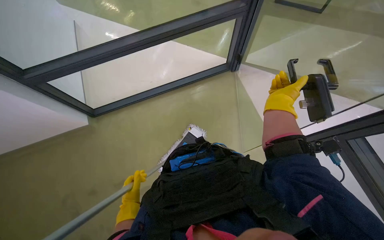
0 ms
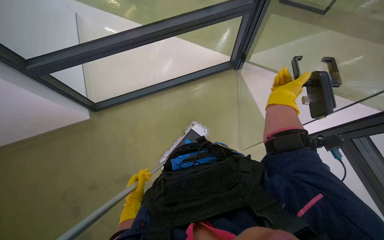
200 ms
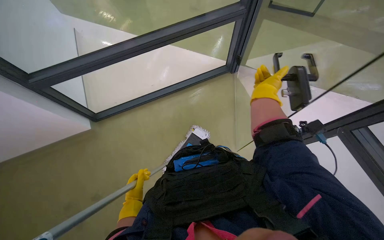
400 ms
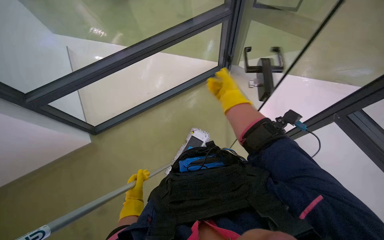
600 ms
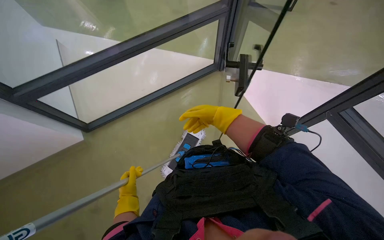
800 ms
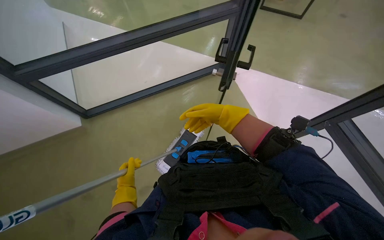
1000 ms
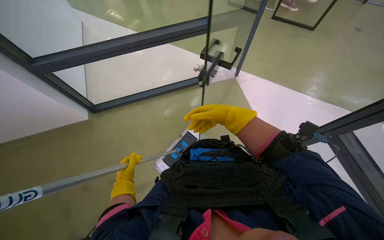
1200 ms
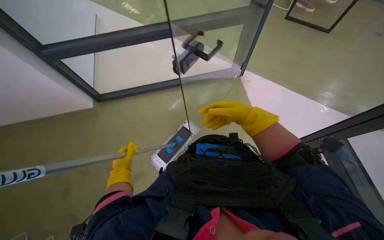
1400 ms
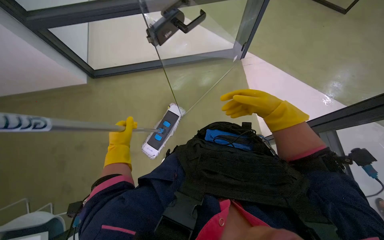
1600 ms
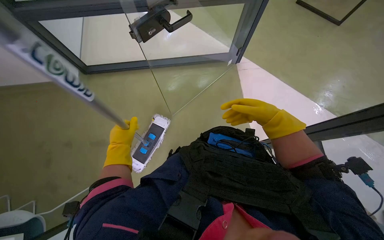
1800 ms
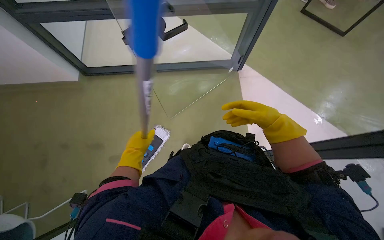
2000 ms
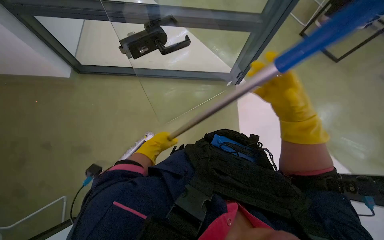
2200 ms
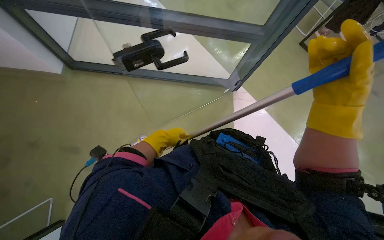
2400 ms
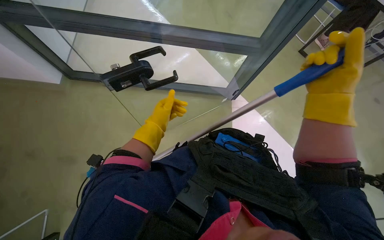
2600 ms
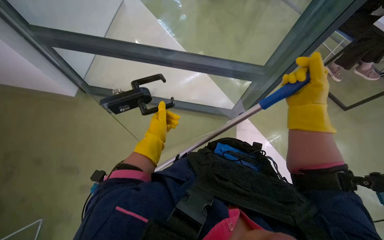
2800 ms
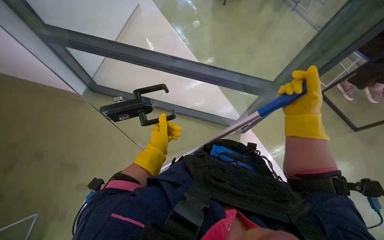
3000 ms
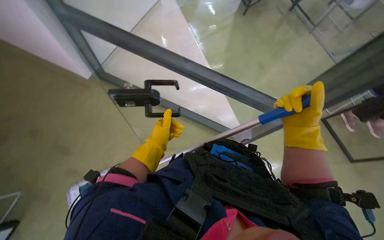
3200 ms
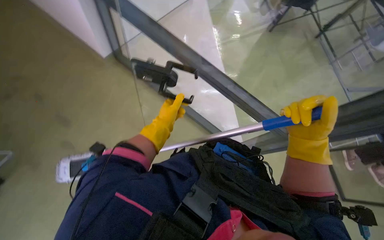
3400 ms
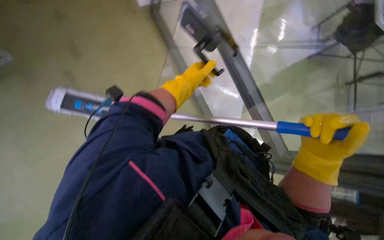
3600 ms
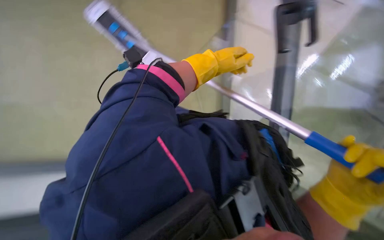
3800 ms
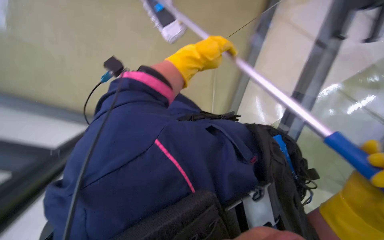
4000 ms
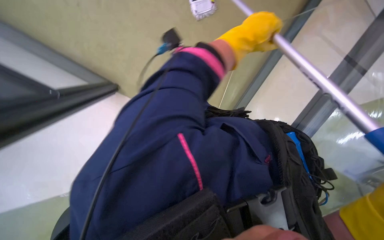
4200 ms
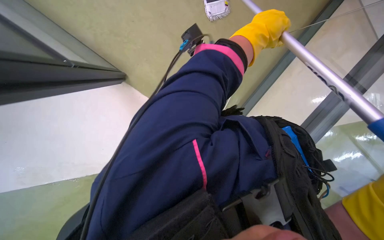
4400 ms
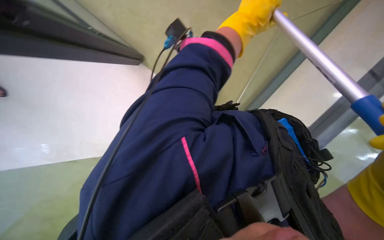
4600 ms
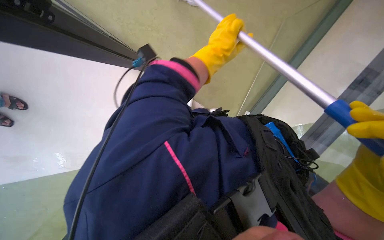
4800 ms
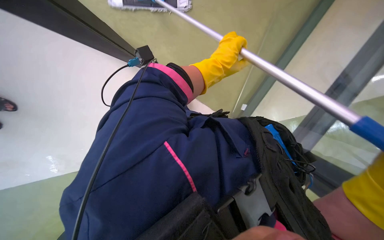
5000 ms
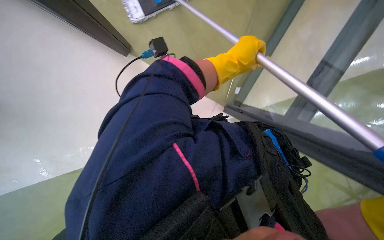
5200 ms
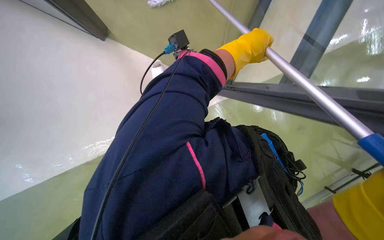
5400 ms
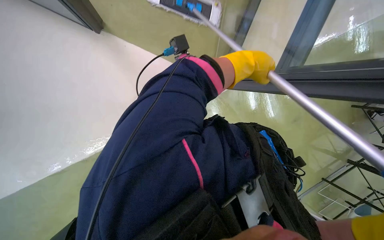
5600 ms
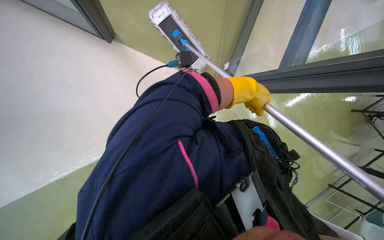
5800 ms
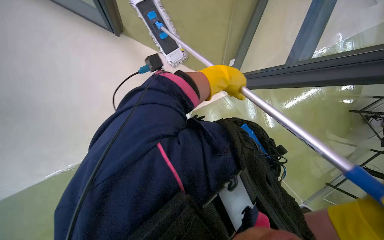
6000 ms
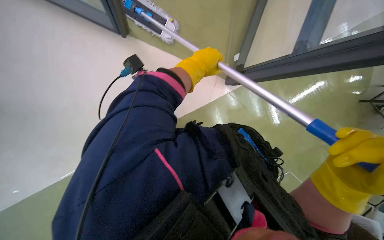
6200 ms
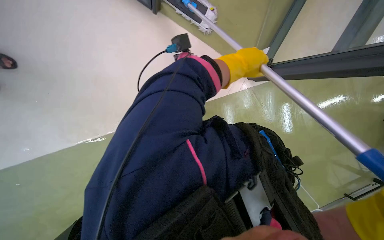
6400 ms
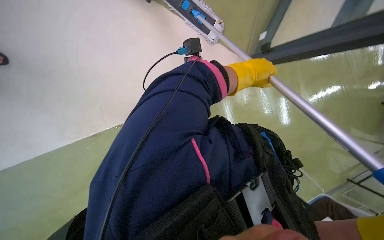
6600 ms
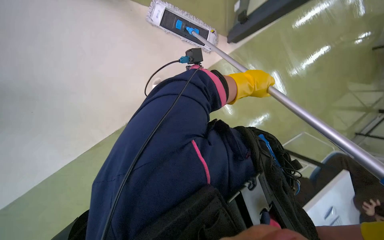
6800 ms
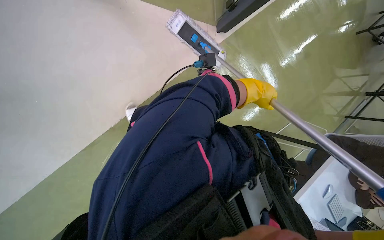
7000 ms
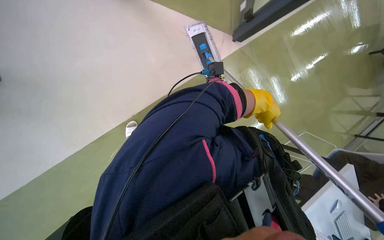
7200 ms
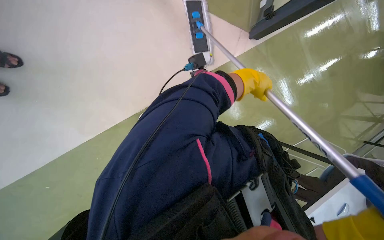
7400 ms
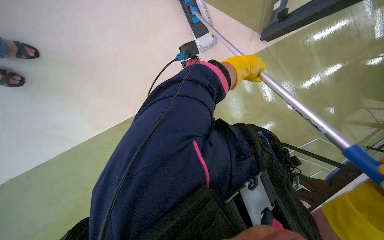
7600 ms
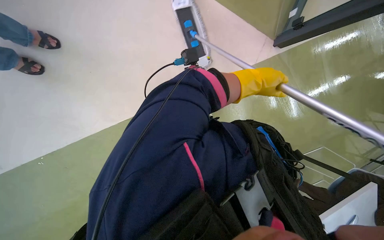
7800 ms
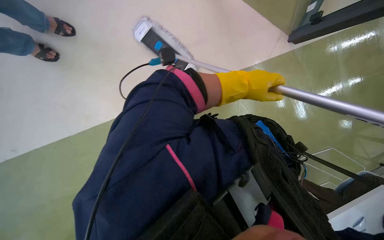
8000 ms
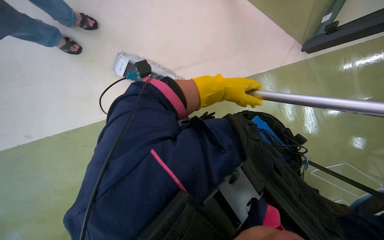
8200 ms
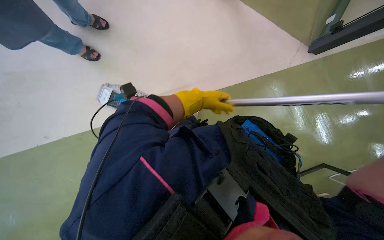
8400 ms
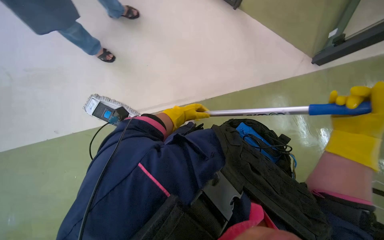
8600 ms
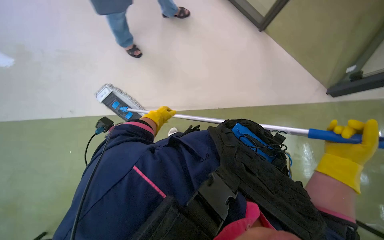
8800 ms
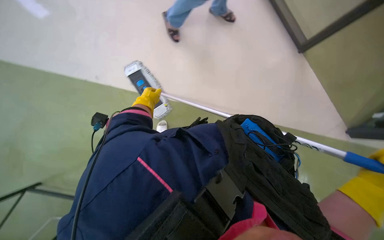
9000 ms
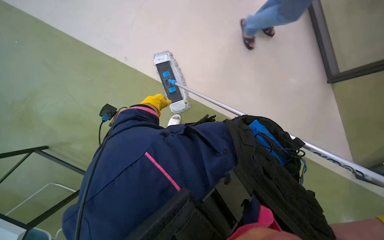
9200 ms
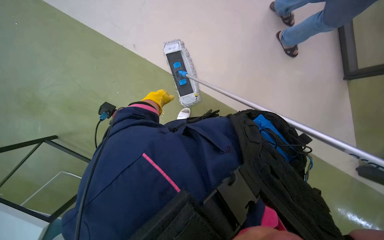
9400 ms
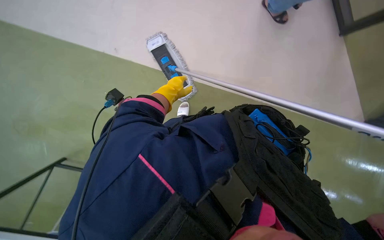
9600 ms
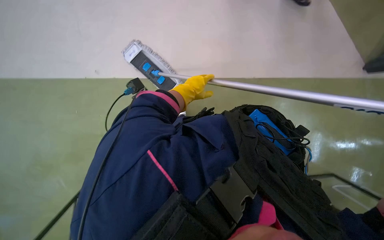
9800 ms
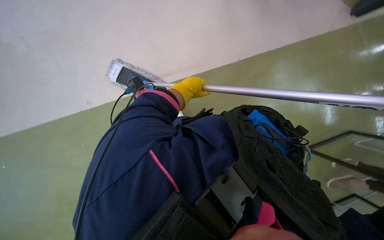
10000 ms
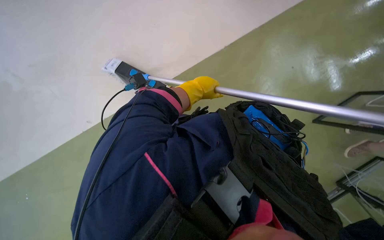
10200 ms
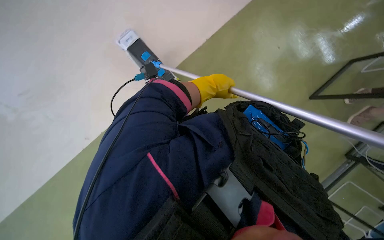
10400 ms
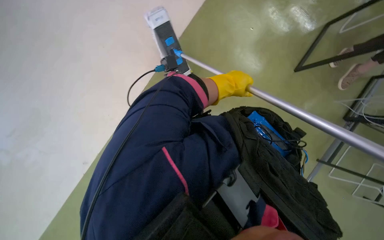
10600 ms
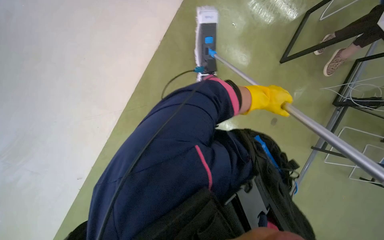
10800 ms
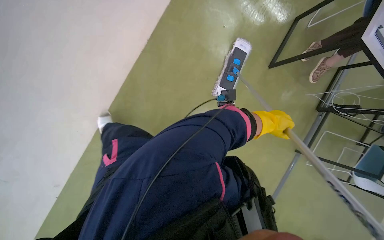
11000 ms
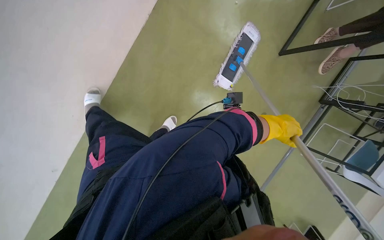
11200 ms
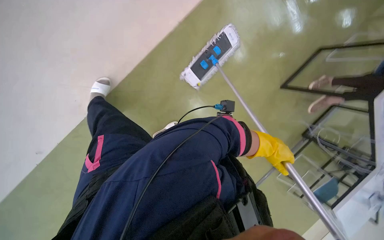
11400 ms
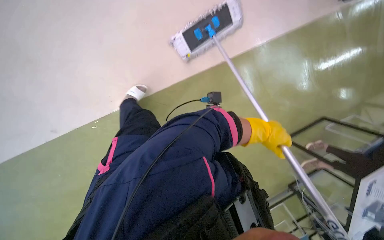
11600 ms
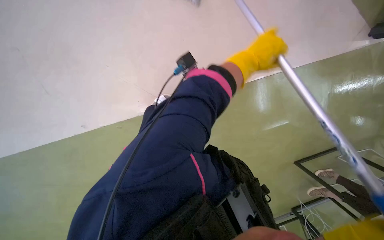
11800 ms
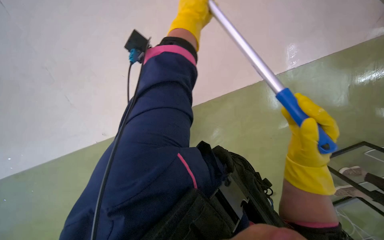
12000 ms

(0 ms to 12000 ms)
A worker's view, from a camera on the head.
Job: mopping floor.
The whole recording: Mopping office floor. The worker mops the office floor with a flat mop, periodically wringing it in a bucket.
1600 ms - 3000 ms: The wearer looks roughly 15 degrees further upward. The right hand moves roughly 10 cm nearer to the camera and comes back, while the left hand travels to the right by some 10 cm.
3000 ms - 4400 ms: The scene rotates clockwise by about 35 degrees.
4400 ms - 6000 ms: The left hand heads down the picture, covering approximately 10 cm.
6000 ms - 7600 ms: The head turns to the left by approximately 35 degrees.
7600 ms - 9000 ms: The wearer moves approximately 40 cm. The wearer looks approximately 45 degrees further to the left. The view tips upward by some 15 degrees.
9000 ms - 10400 ms: The left hand heads to the right and nearer to the camera, covering roughly 30 cm.

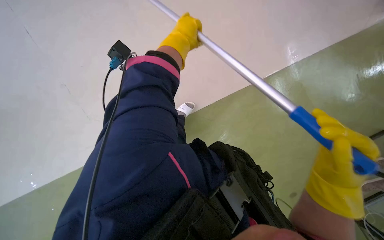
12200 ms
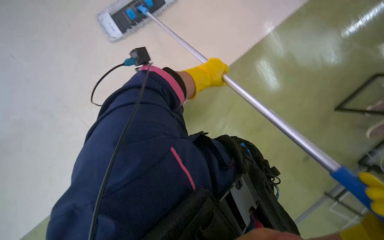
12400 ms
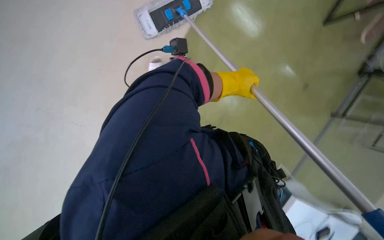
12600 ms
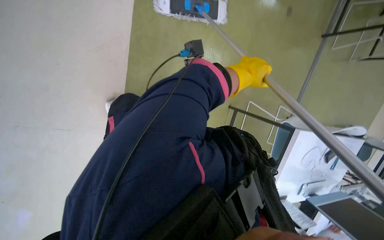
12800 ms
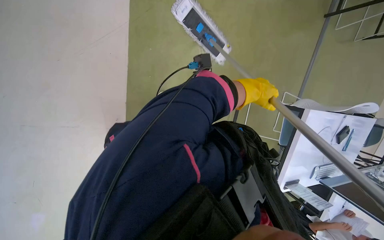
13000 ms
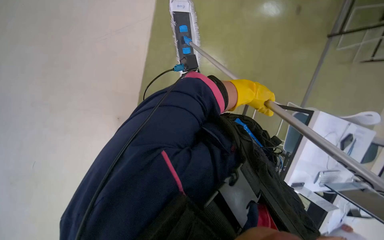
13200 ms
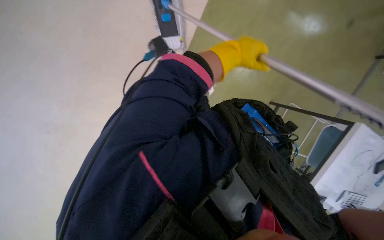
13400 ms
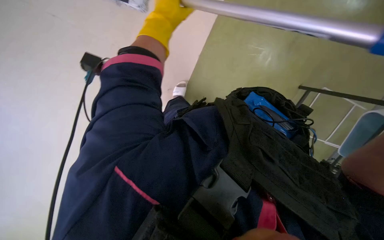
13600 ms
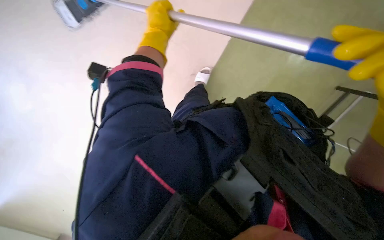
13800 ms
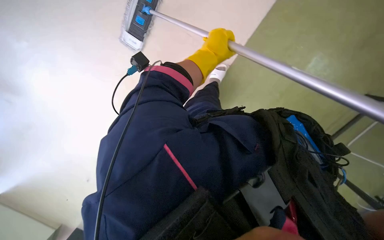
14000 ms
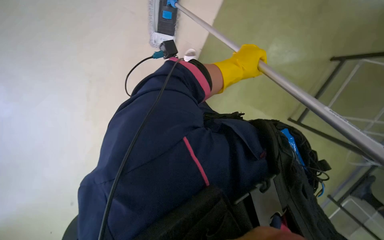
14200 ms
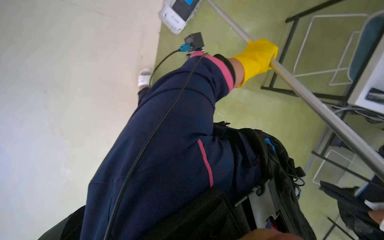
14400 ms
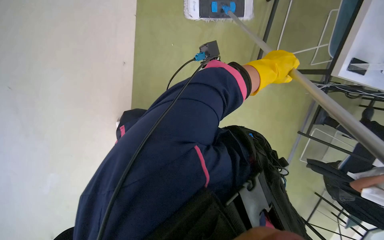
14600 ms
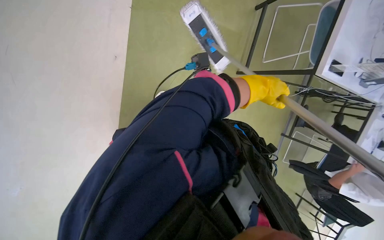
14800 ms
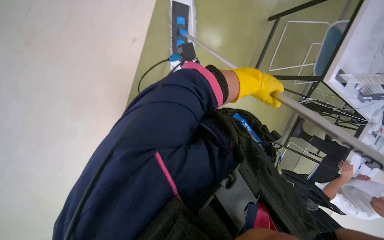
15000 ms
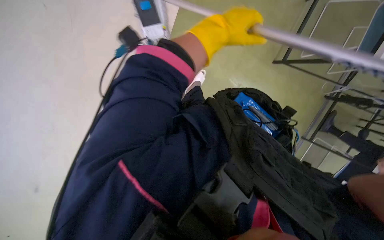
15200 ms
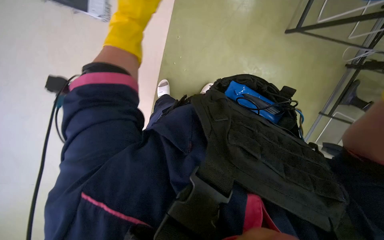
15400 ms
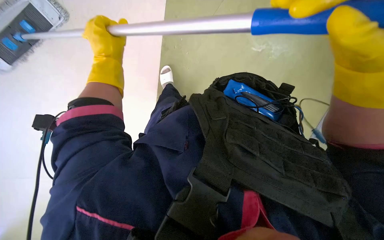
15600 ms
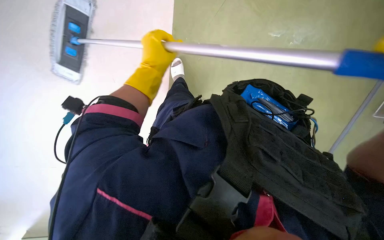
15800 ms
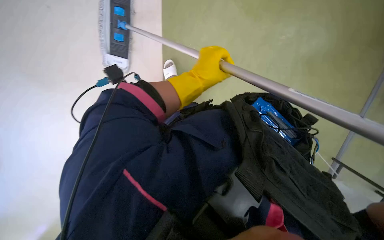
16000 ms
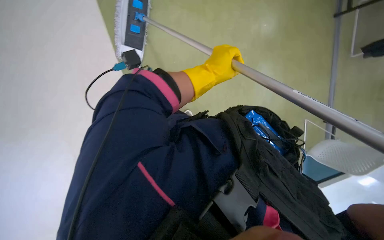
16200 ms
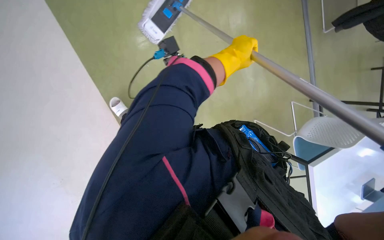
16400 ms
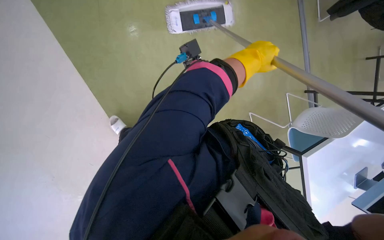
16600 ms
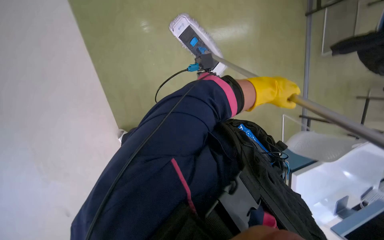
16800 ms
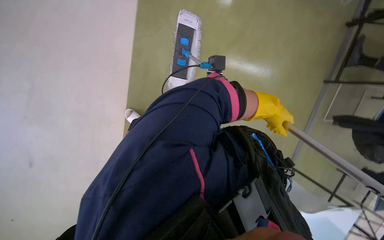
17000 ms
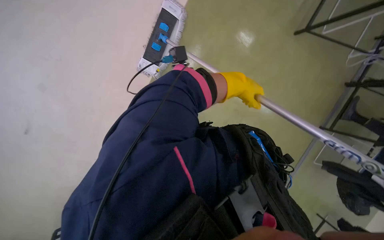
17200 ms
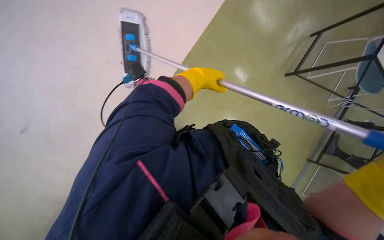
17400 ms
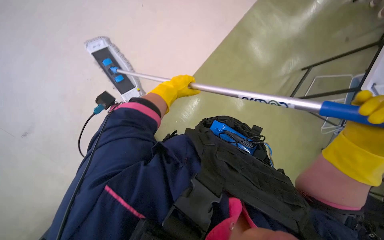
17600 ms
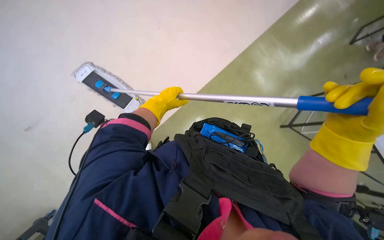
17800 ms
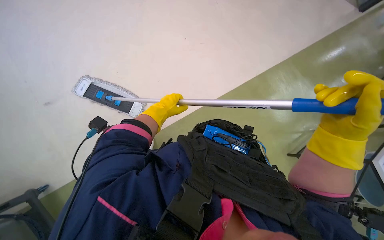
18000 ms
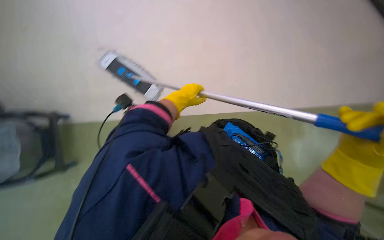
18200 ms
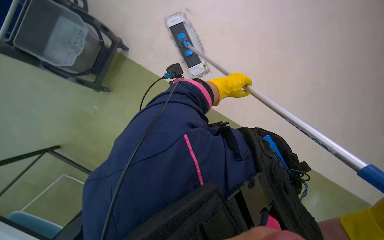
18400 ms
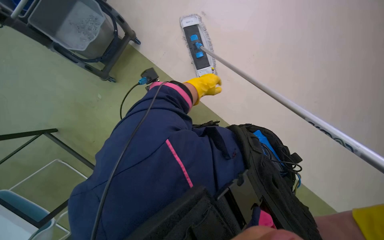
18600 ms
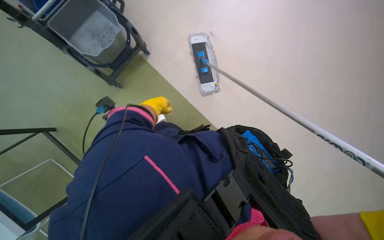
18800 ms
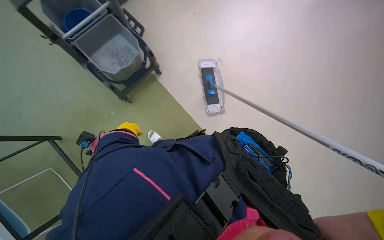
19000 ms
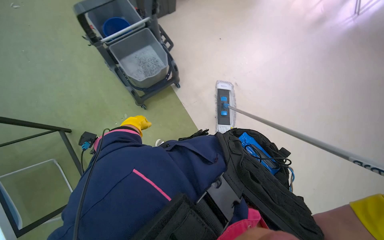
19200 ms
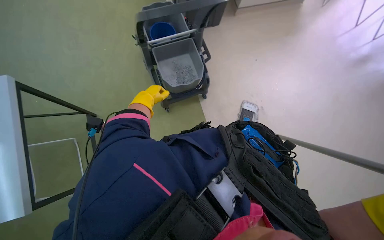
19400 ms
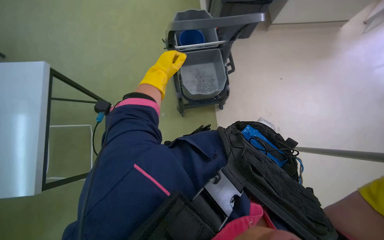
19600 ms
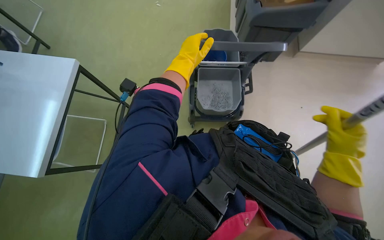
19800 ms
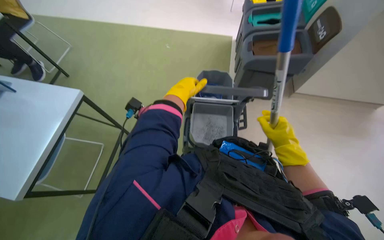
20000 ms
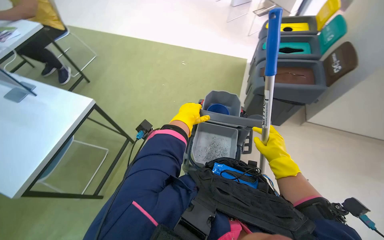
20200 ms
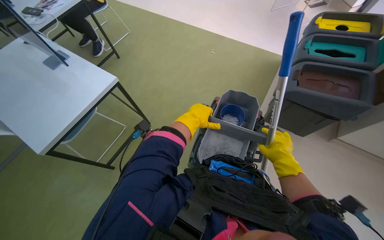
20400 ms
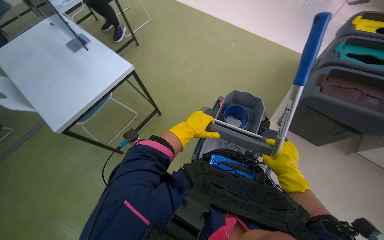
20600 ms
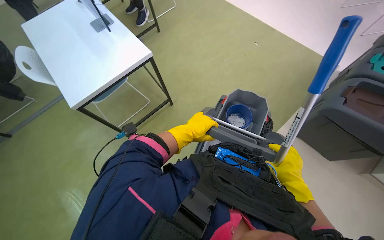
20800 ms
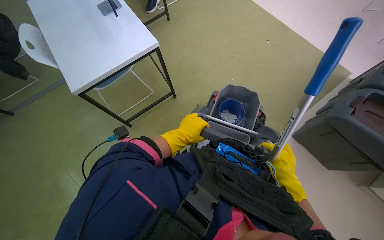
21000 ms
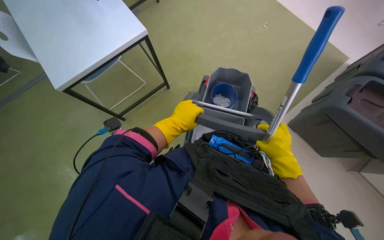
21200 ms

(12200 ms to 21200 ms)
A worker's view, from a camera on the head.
Job: mopping floor.
The whole recording: Mopping office floor. The worker mops the office floor with a flat mop, periodically wringing it in a bucket.
12200 ms - 13800 ms: The left hand moves some 15 cm to the right and comes back.
13800 ms - 15200 ms: The camera is aimed some 25 degrees further to the right.
15200 ms - 16600 ms: The left hand moves roughly 30 cm to the left and comes back.
19800 ms - 21200 ms: The head turns to the left by approximately 45 degrees.
